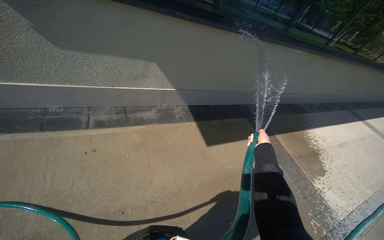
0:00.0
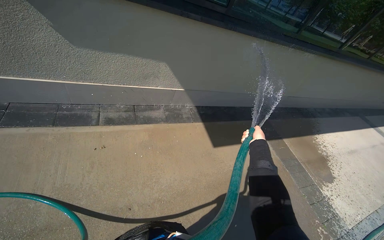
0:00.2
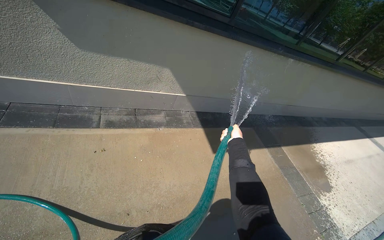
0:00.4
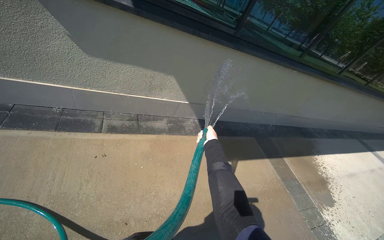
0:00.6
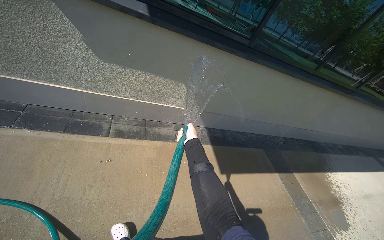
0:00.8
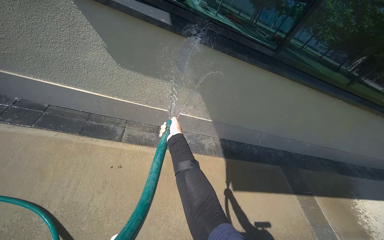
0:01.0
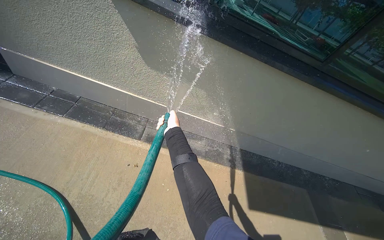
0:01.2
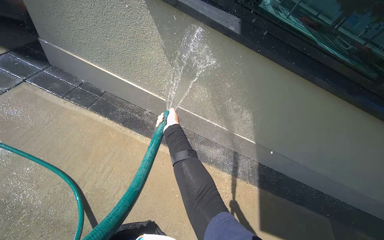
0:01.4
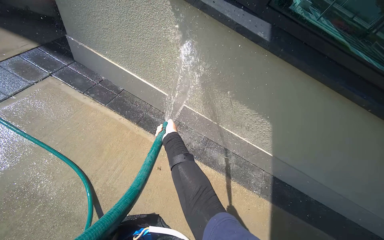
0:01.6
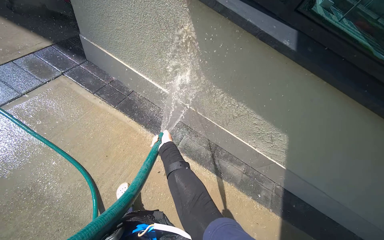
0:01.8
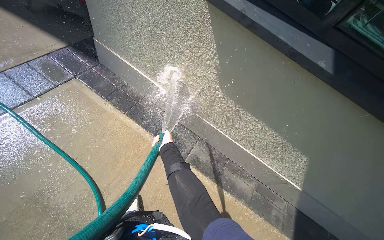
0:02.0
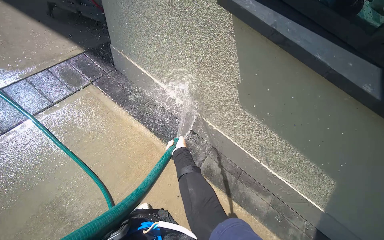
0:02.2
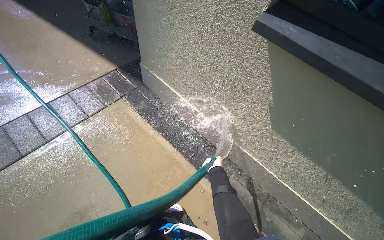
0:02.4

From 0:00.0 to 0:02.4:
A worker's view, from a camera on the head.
Job: cleaning windows.
The whole recording: Rinsing building windows. Rinses the building windows with a hose.
From 0:00.0 to 0:01.2: The wearer looks some 25 degrees further to the left. The right hand heads to the left and up the picture, covering roughly 80 cm.
From 0:01.2 to 0:02.4: The camera is carried approximately 60 cm. The wearer's head swings about 35 degrees to the left.

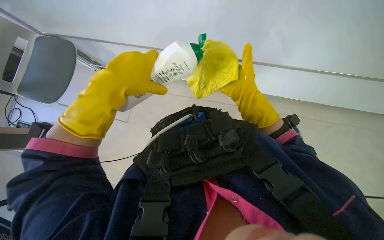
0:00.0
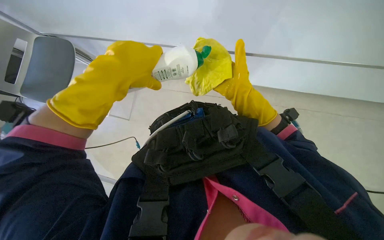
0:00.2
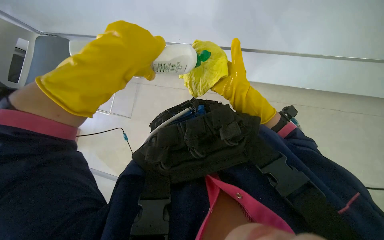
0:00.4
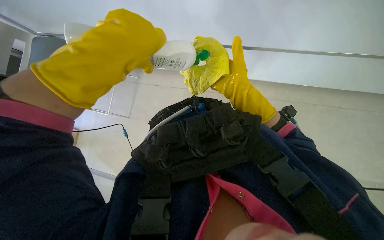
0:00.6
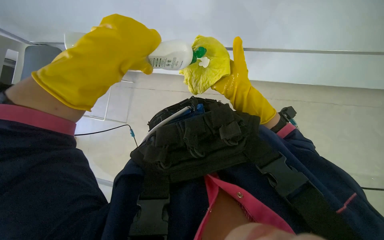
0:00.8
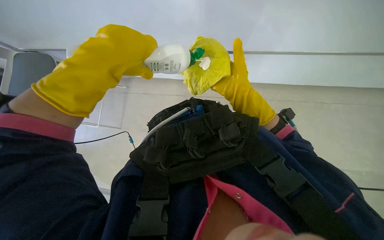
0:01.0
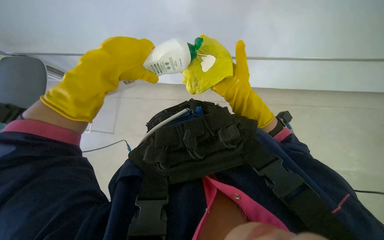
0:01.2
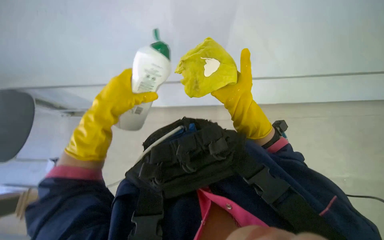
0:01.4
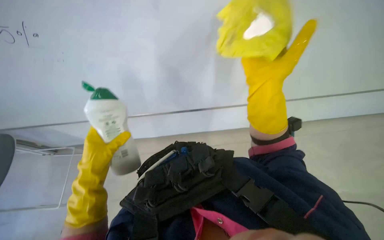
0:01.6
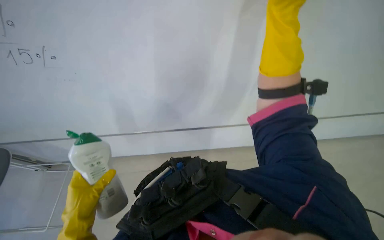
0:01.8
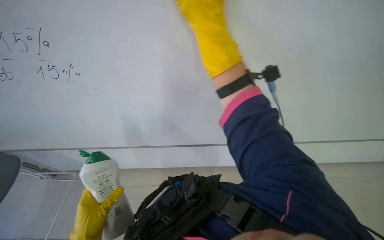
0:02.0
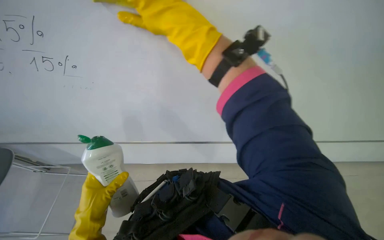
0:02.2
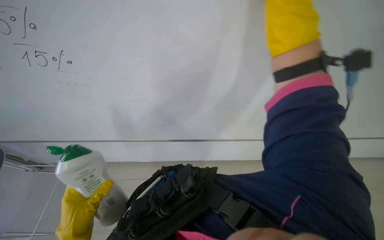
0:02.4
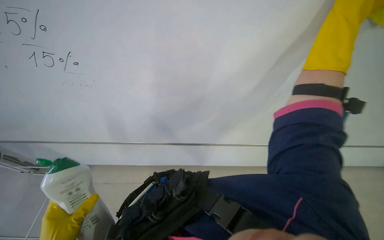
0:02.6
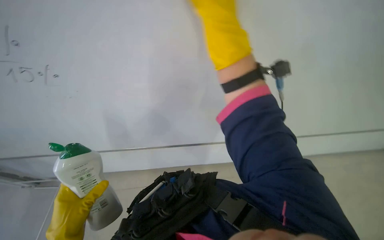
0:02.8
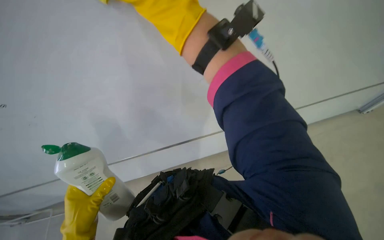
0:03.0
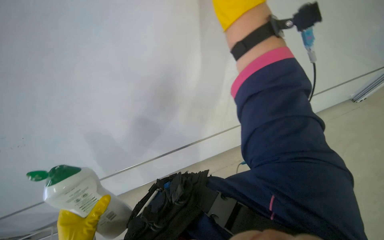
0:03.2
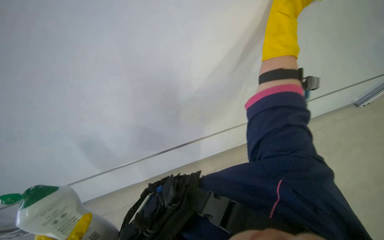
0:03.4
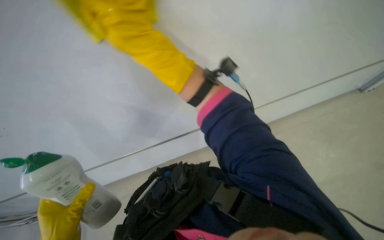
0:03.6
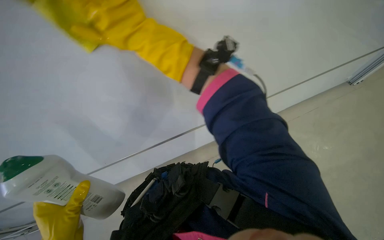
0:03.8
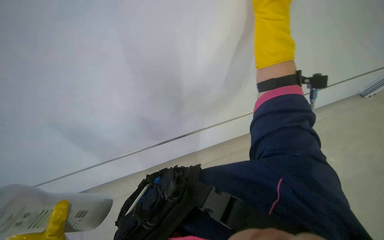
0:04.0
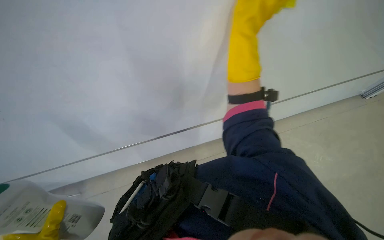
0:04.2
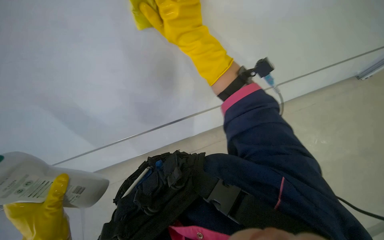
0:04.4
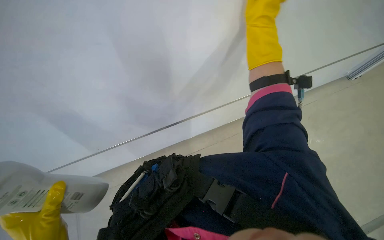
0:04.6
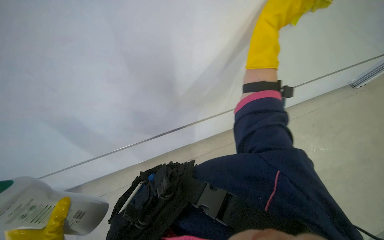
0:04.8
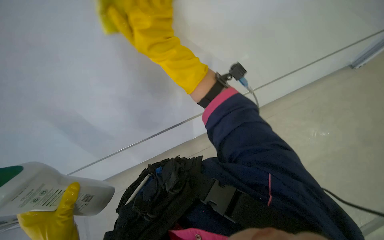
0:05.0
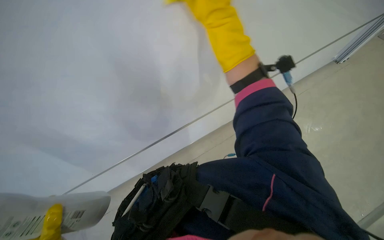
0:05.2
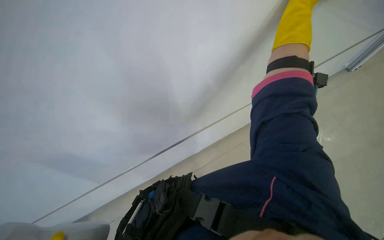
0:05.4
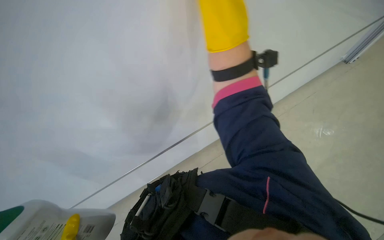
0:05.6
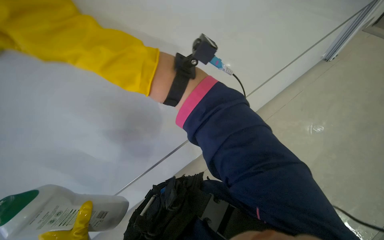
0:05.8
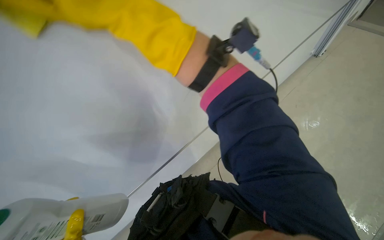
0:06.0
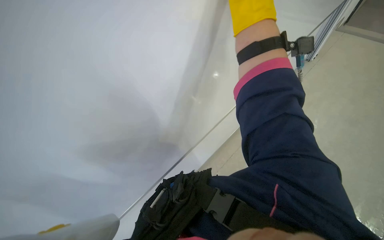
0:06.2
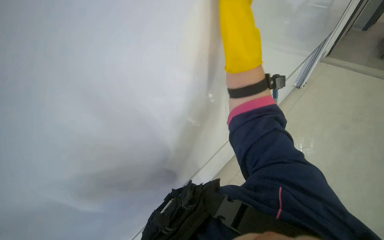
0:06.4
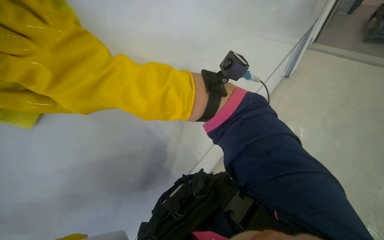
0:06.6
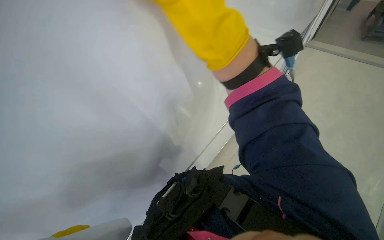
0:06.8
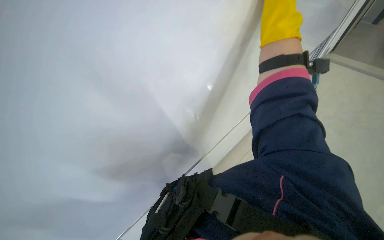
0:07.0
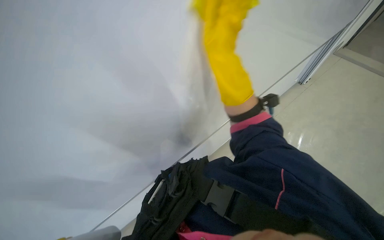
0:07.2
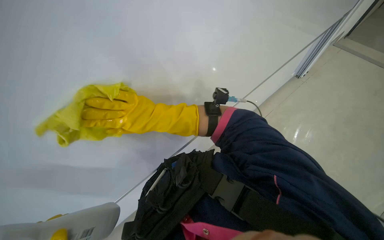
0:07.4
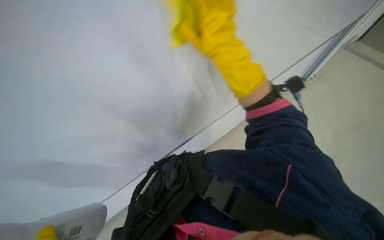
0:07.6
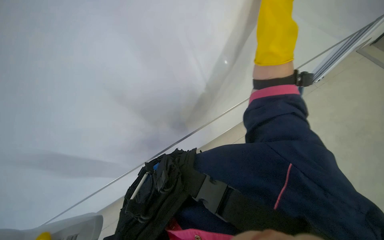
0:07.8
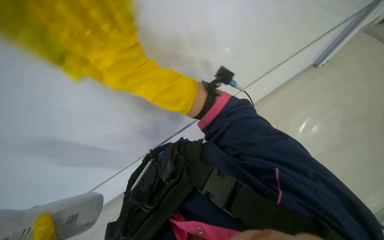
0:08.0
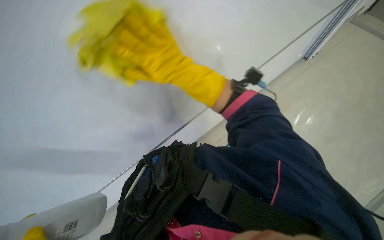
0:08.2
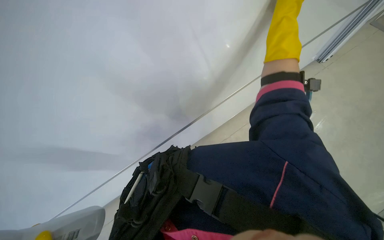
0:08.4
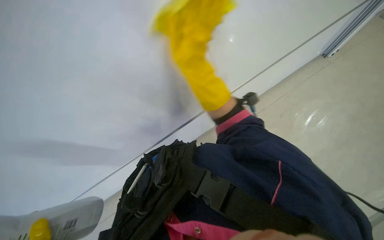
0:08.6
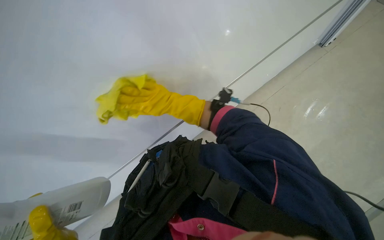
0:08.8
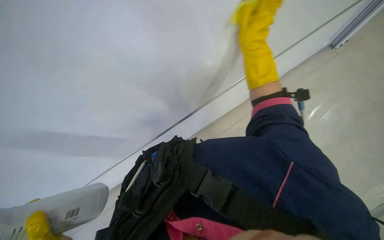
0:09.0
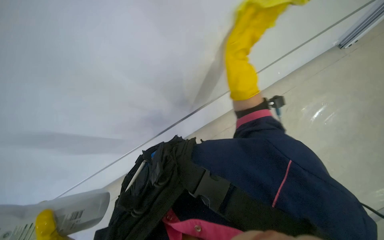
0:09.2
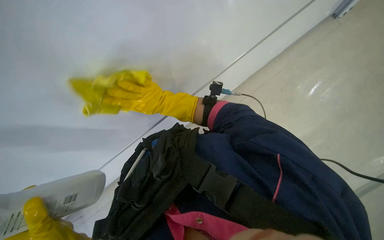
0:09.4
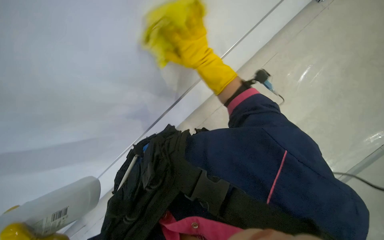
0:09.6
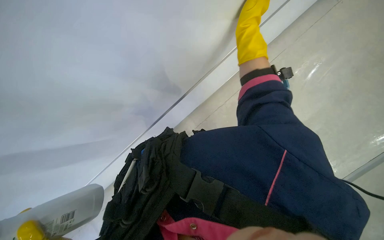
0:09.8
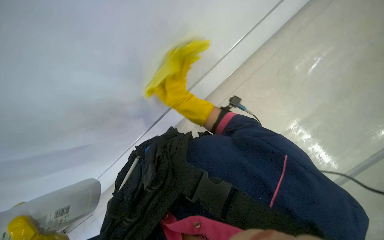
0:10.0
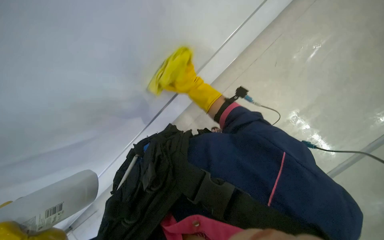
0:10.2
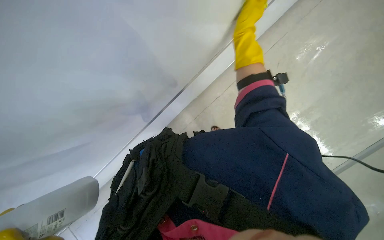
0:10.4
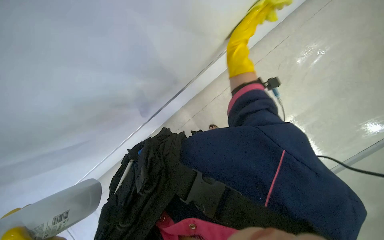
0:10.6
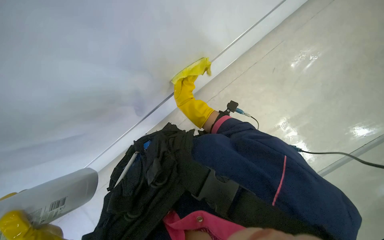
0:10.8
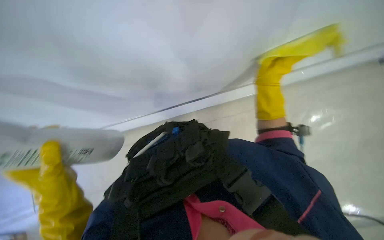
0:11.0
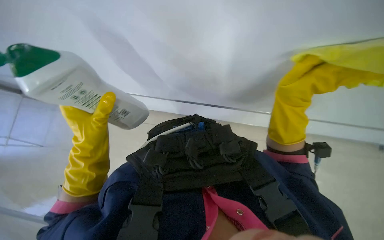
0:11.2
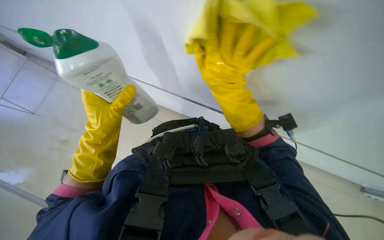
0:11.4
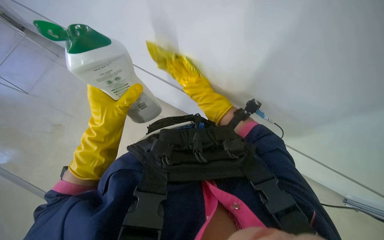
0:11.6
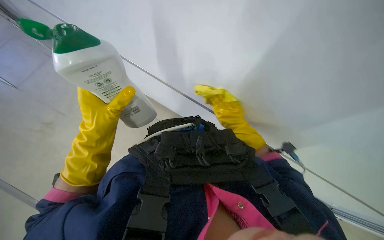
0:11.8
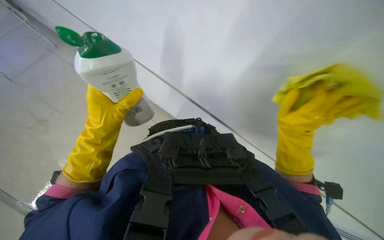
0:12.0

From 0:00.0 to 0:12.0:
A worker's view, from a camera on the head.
Job: wiping surfaces.
The whole recording: Cleaning whiteboard. The worker cleans the whiteboard with a cloth and cleaner.
From 0:00.0 to 0:01.6: The view tilts approximately 15 degrees upward. The right hand goes roughly 25 cm nearer to the camera, while the left hand shifts about 15 cm farther from the camera and down the picture.
From 0:04.4 to 0:06.0: The right hand goes approximately 10 cm to the right.
From 0:06.0 to 0:07.6: The right hand heads nearer to the camera, covering some 10 cm, and travels to the left and back again, approximately 35 cm each way.
From 0:09.0 to 0:10.4: The right hand moves farther from the camera, about 15 cm, and travels to the left and back again, some 35 cm each way.
From 0:10.4 to 0:12.0: The scene rotates clockwise by some 55 degrees.

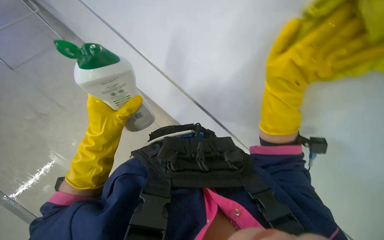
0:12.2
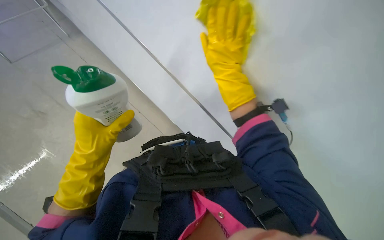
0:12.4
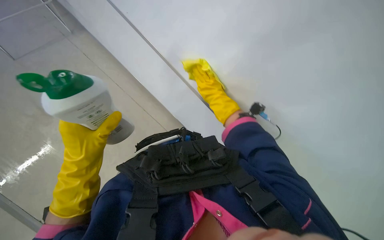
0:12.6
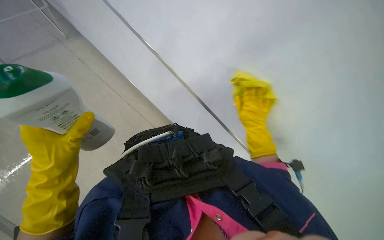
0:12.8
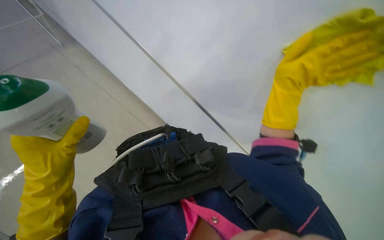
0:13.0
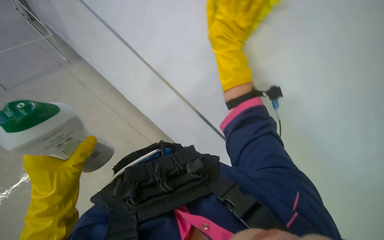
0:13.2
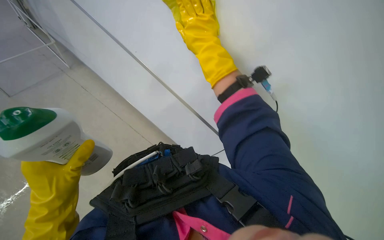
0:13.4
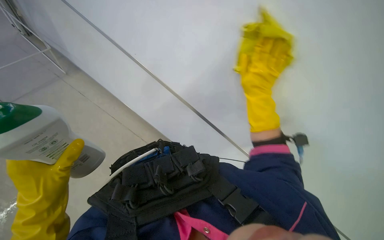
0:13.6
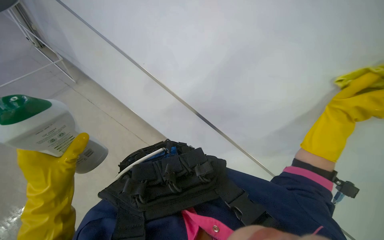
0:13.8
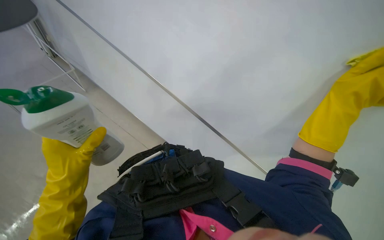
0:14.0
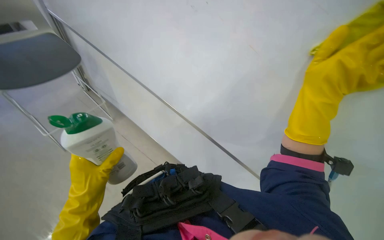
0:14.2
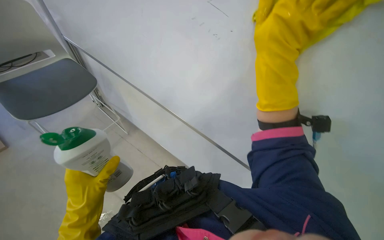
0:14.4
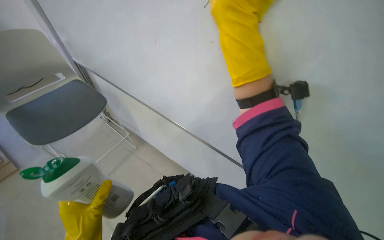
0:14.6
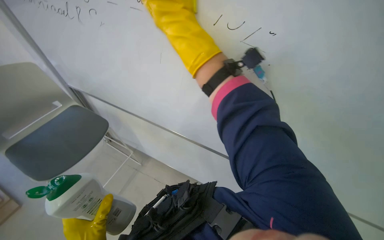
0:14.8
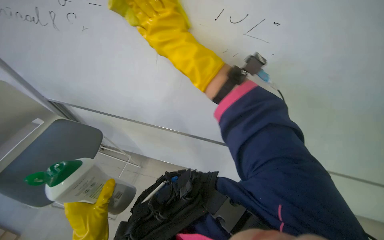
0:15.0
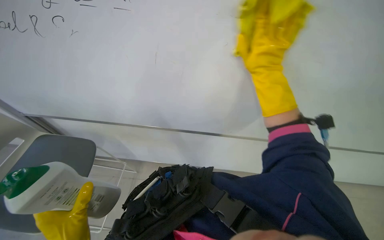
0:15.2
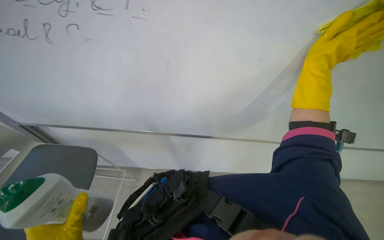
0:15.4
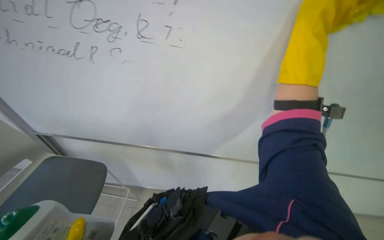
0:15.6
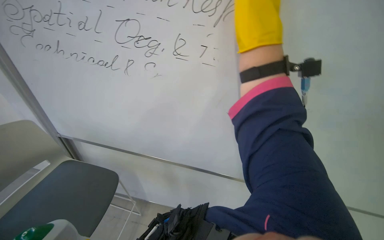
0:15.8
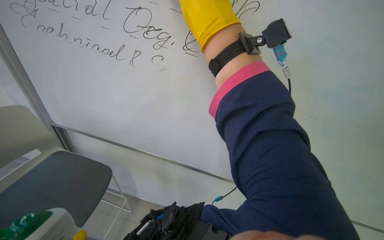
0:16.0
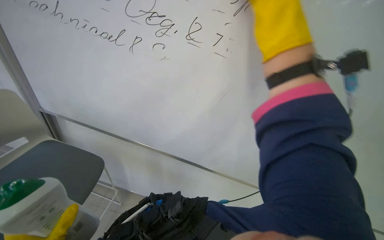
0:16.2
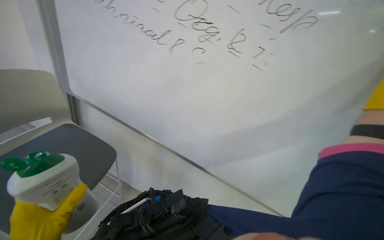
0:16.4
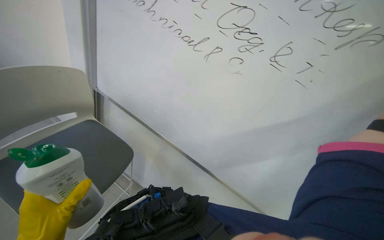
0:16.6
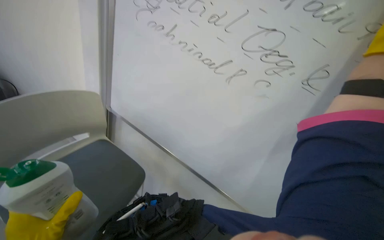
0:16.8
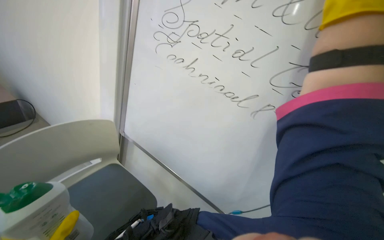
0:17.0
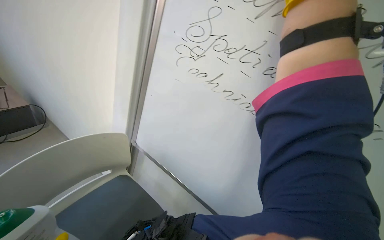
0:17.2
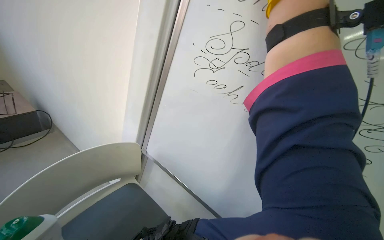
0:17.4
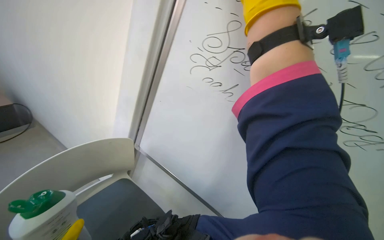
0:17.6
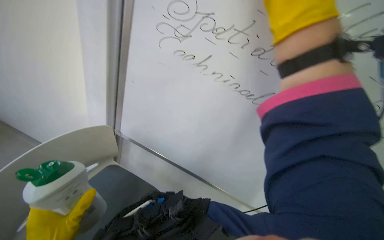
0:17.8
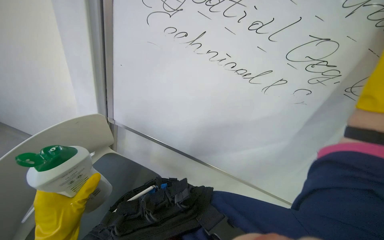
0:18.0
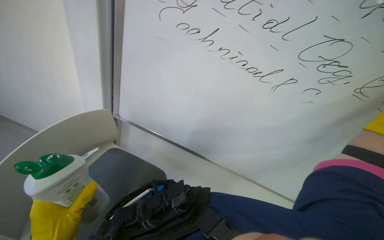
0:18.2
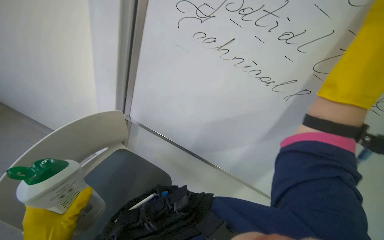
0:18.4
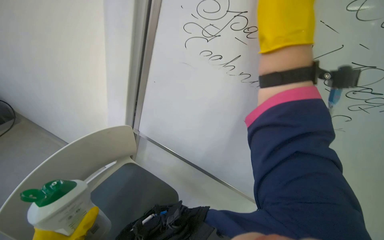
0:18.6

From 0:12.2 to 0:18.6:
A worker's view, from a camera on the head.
Job: wiping surfaces.
The whole recording: Cleaning whiteboard. The worker cleans the whiteboard with a cloth and cleaner.
From 0:12.2 to 0:13.8: The right hand swings left and right, about 35 cm each way, with 3 reversals.
